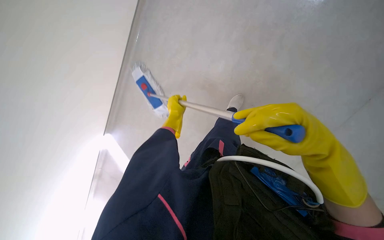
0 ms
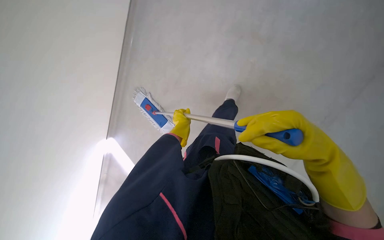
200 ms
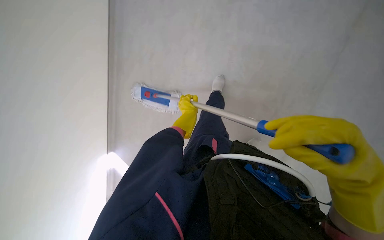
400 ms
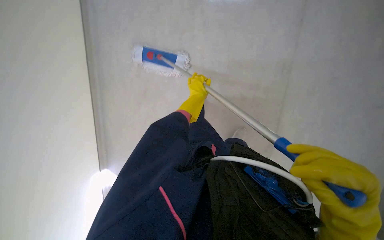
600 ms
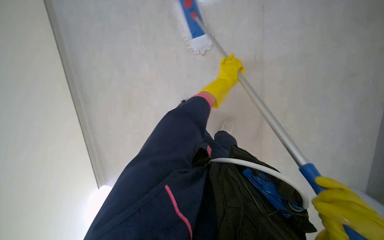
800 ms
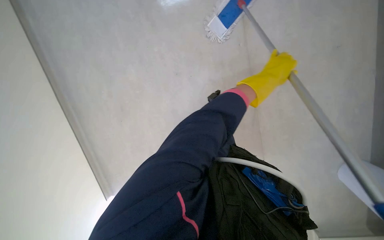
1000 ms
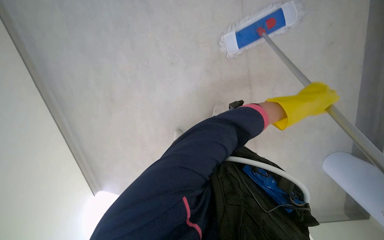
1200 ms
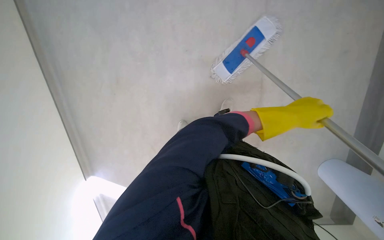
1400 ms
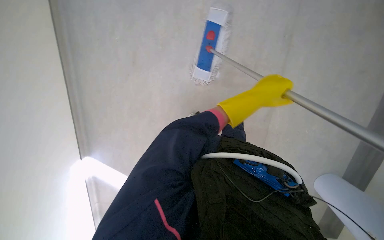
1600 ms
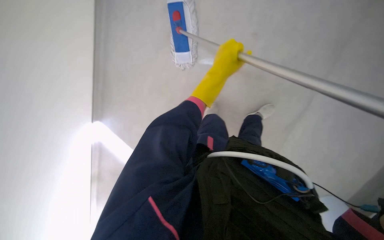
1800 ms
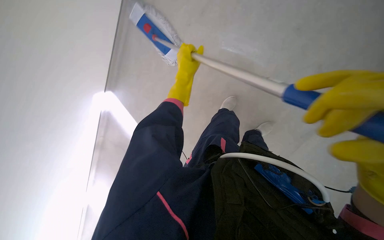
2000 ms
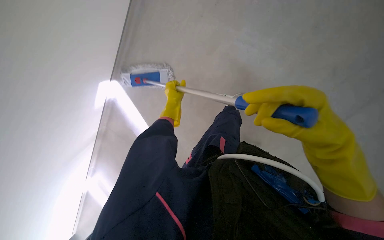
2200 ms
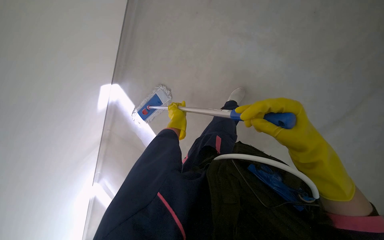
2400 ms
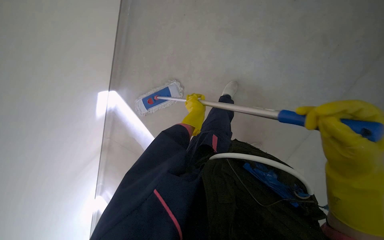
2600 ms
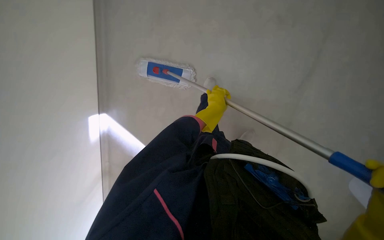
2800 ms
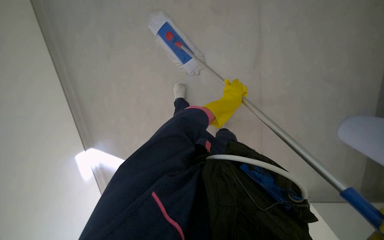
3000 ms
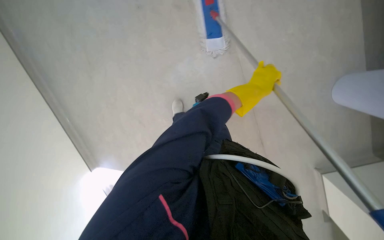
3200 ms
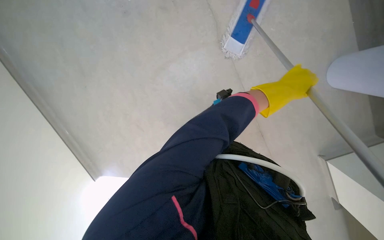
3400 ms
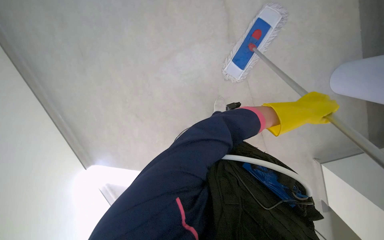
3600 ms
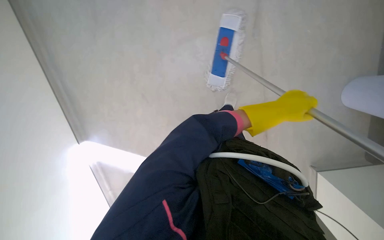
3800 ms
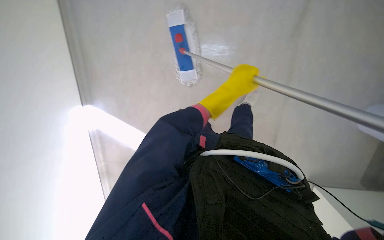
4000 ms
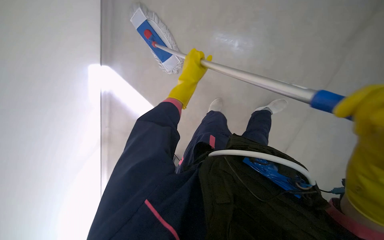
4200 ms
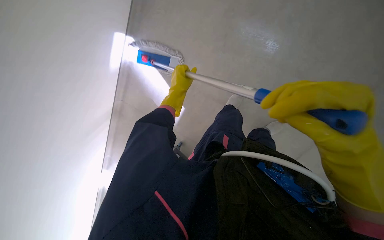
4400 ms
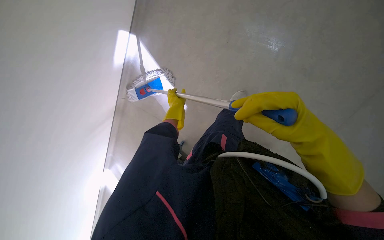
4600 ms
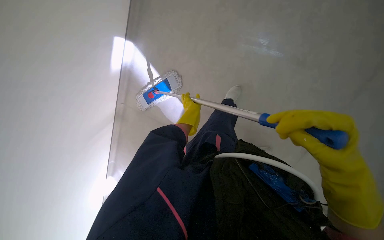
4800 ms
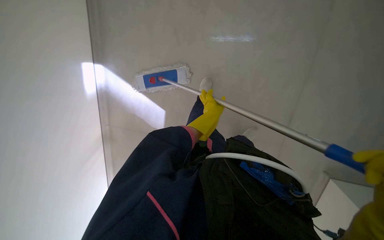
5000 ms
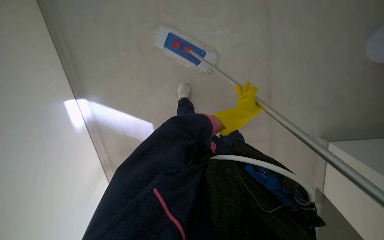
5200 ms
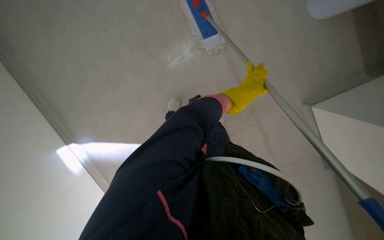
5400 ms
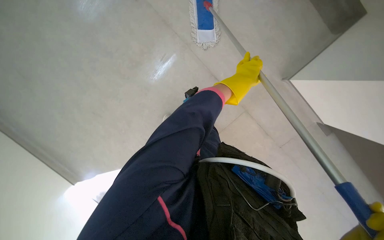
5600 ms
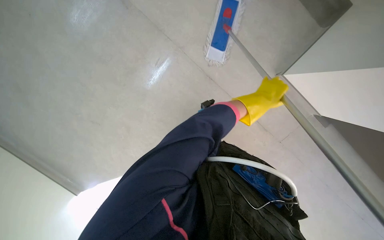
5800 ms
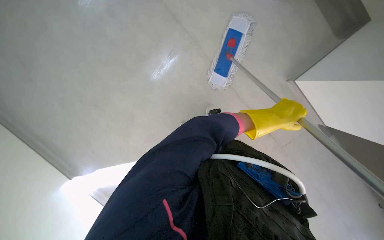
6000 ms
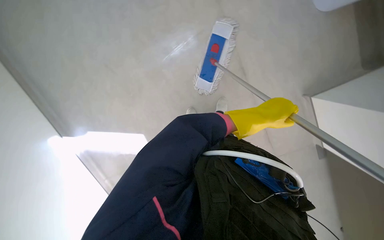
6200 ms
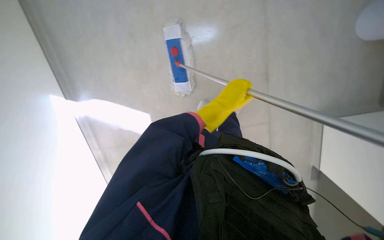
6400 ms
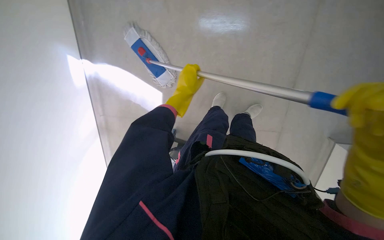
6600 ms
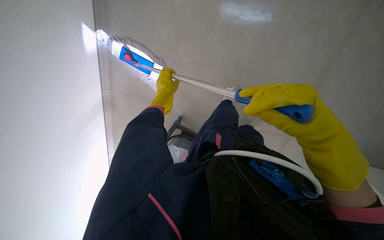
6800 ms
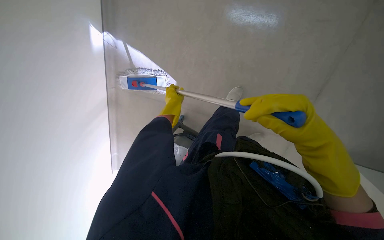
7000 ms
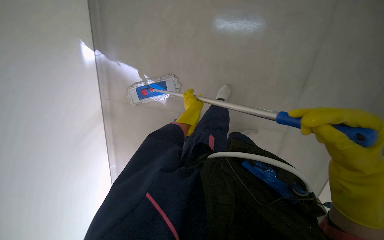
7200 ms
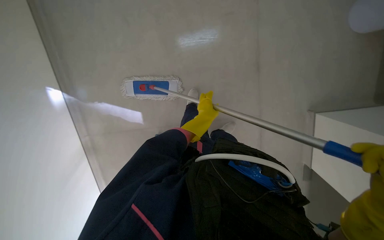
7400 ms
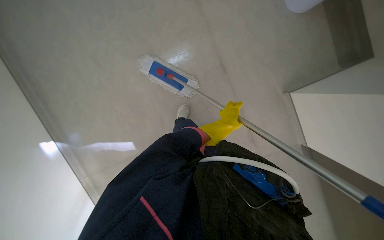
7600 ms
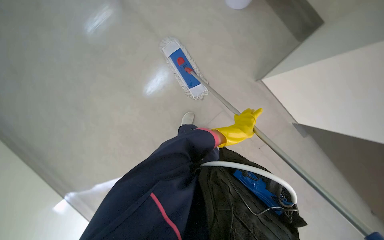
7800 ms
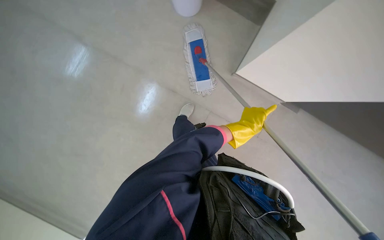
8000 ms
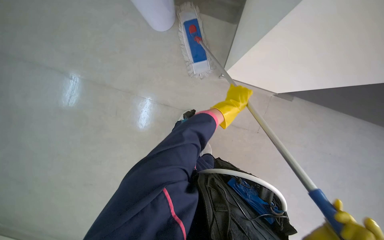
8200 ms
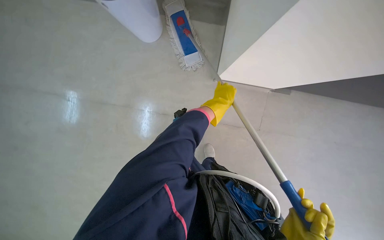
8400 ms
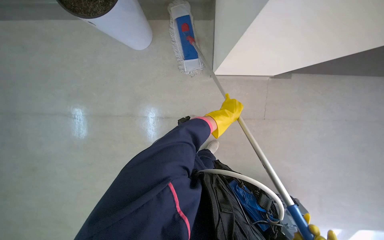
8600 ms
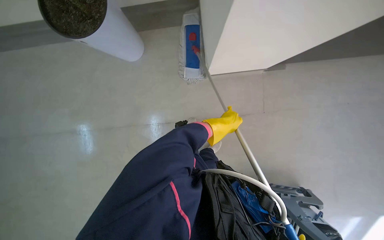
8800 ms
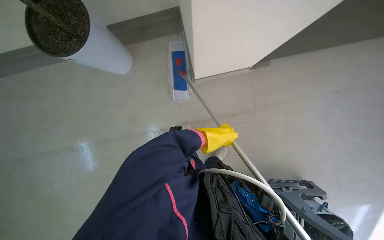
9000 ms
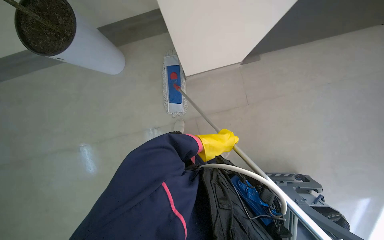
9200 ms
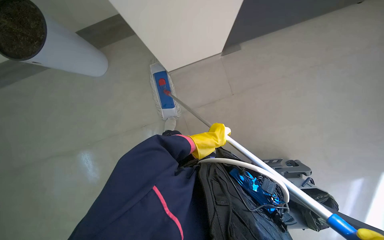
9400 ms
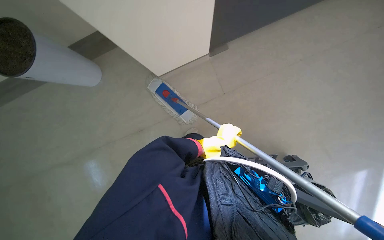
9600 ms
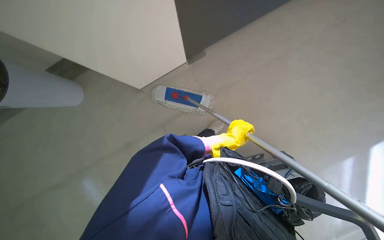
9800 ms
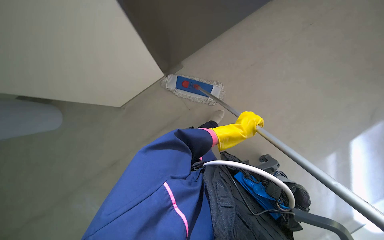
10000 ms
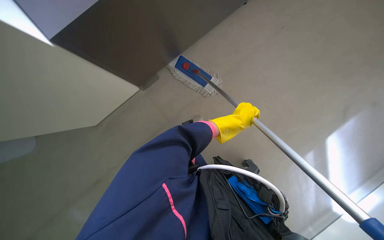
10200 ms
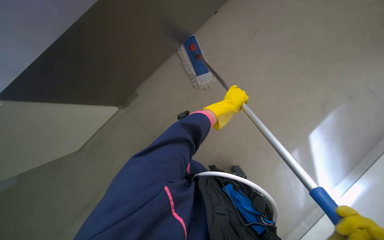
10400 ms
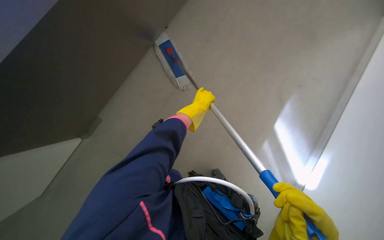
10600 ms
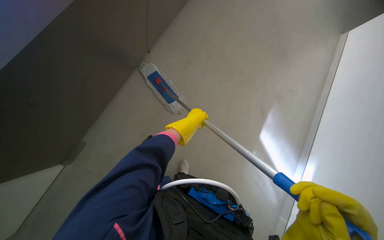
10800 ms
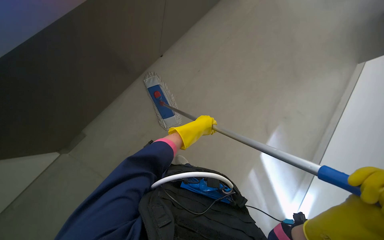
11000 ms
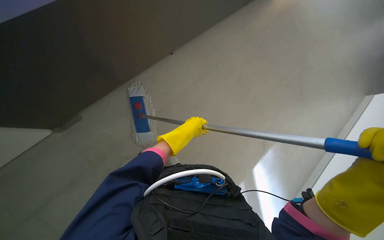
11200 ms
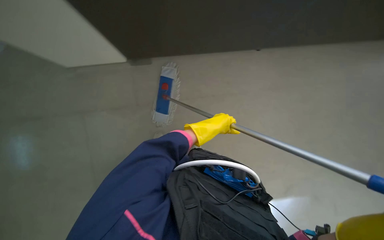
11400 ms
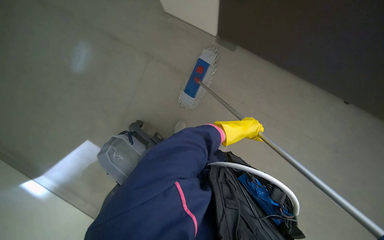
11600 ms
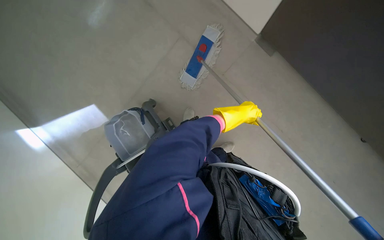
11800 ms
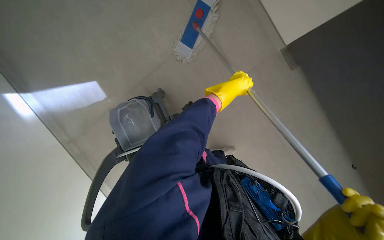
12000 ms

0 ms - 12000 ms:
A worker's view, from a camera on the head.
Job: mopping floor.
The whole recording: Mopping floor with flat mop. The worker mops the floor using a flat mop and a cleaning cart.
0 ms - 1600 ms: The wearer looks some 15 degrees further downward. The left hand moves to the right, some 30 cm.
1600 ms - 3000 ms: The left hand goes to the left and returns, approximately 15 cm each way.
3000 ms - 4400 ms: Everything in view rotates roughly 35 degrees counterclockwise.
4400 ms - 6000 ms: Everything in view rotates approximately 40 degrees counterclockwise. The left hand moves nearer to the camera and to the right, roughly 35 cm.
10400 ms - 12000 ms: The view tips downward by roughly 15 degrees.

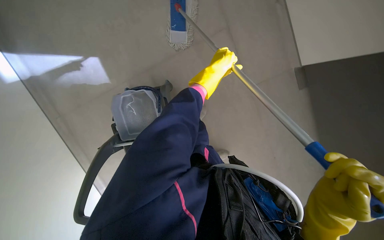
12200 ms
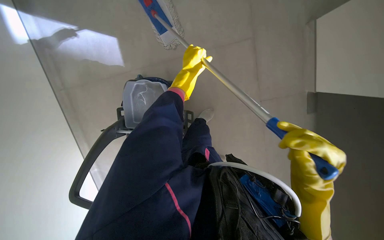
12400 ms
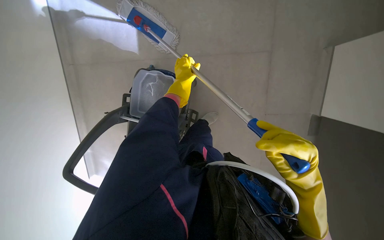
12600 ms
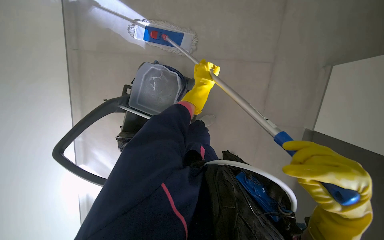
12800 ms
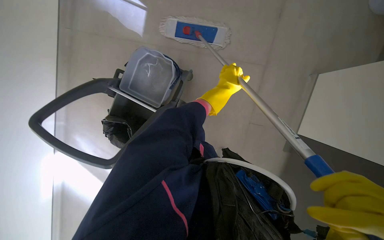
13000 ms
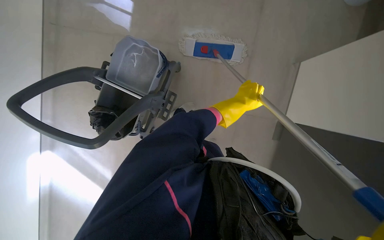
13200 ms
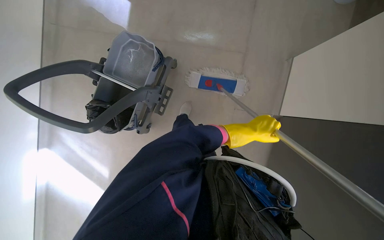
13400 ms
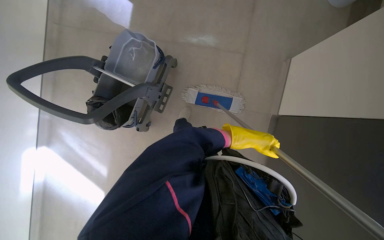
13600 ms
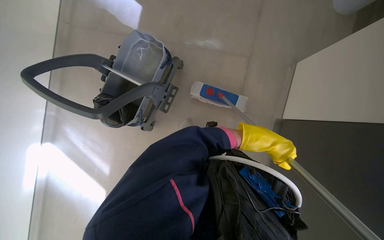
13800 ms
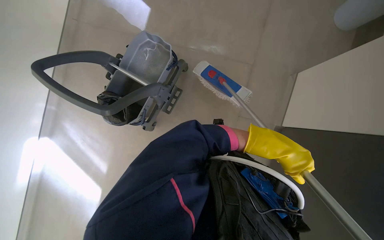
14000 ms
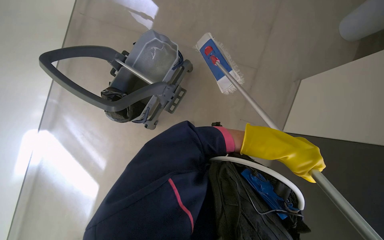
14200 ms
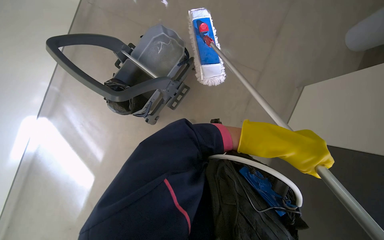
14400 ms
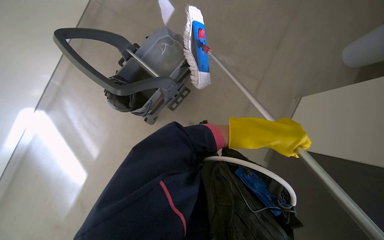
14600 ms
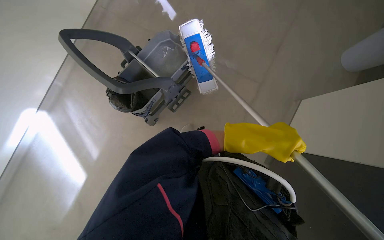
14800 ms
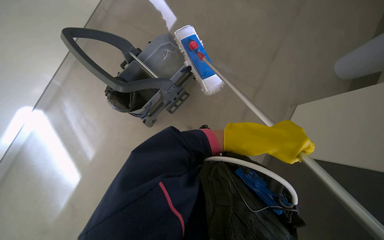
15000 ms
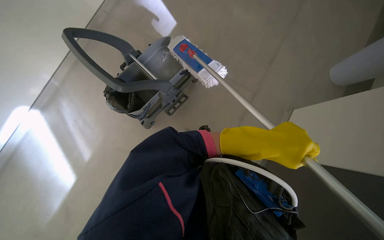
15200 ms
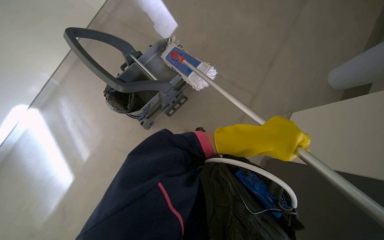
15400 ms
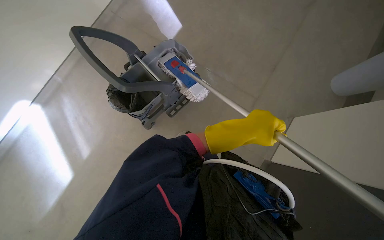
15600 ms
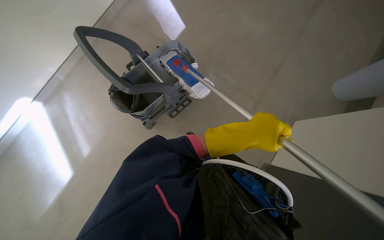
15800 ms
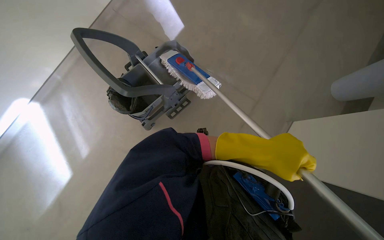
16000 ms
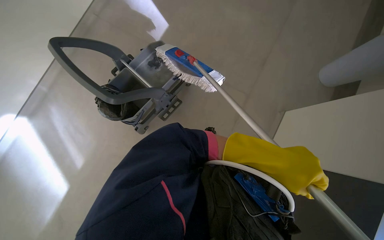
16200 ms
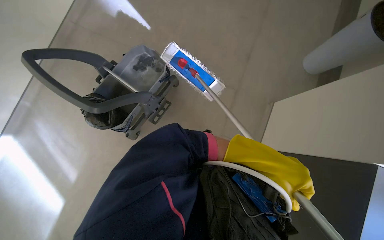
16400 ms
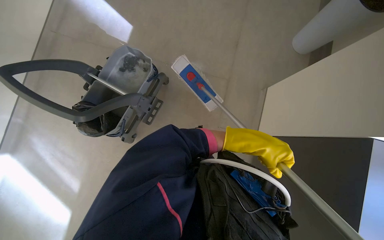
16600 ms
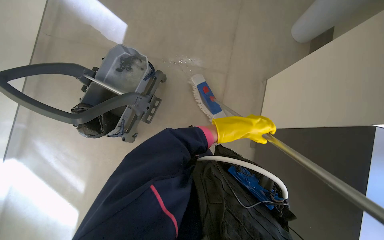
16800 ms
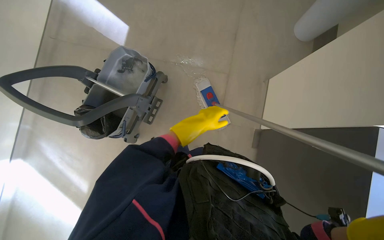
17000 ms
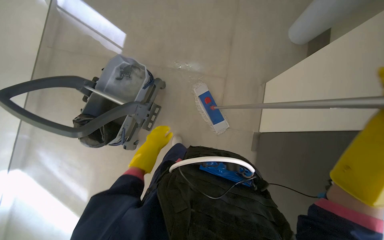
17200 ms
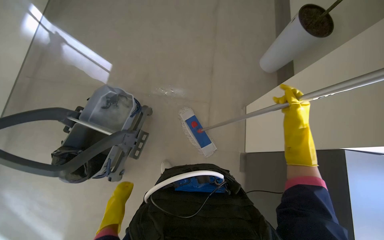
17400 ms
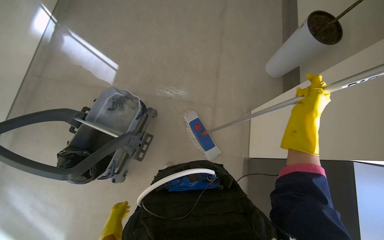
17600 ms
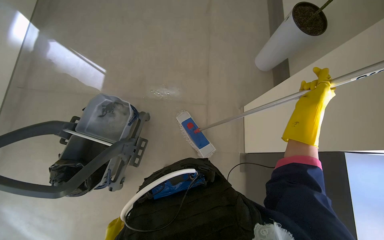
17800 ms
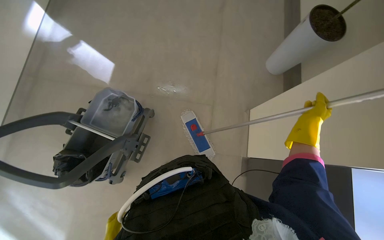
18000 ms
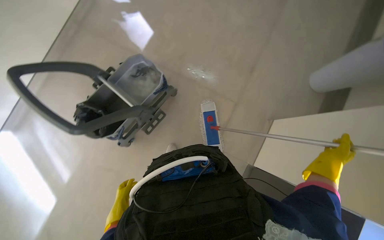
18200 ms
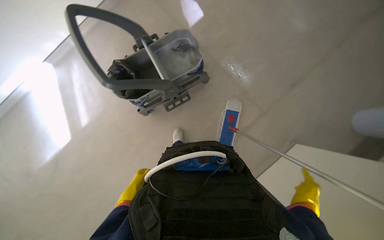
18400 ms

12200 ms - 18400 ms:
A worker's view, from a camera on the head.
Job: mopping floor.
The whole recording: Mopping floor with flat mop. The worker mops the floor using a flat mop and a cleaning cart.
12200 ms - 13800 ms: The left hand travels down the picture and to the right by about 30 cm.
15400 ms - 16800 ms: The left hand heads farther from the camera, covering roughly 15 cm.
16800 ms - 18400 ms: Everything in view rotates roughly 35 degrees clockwise.

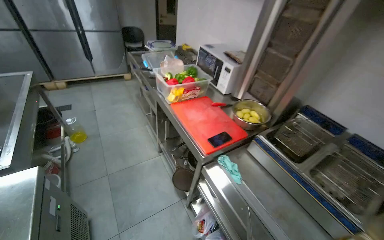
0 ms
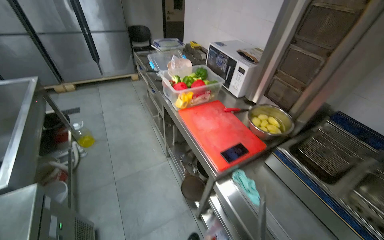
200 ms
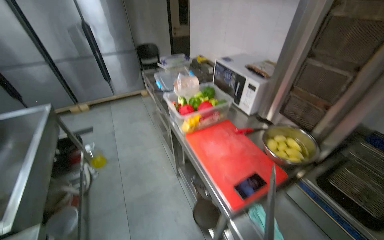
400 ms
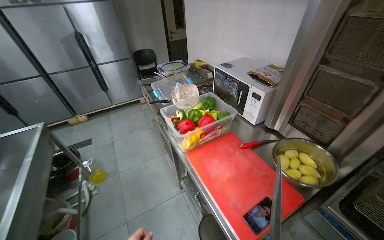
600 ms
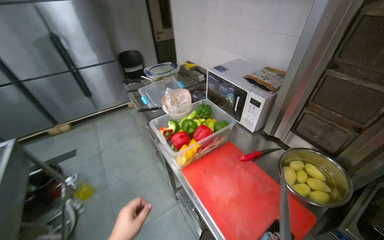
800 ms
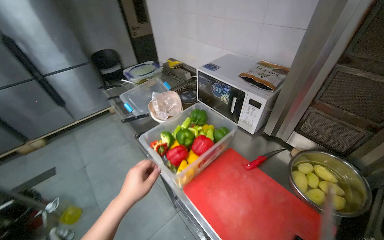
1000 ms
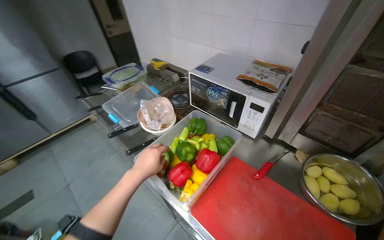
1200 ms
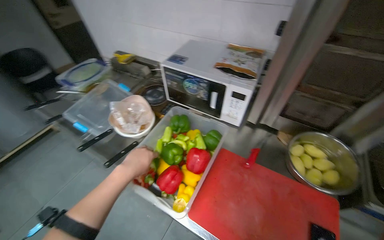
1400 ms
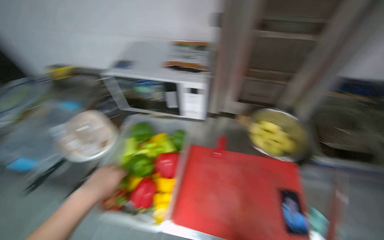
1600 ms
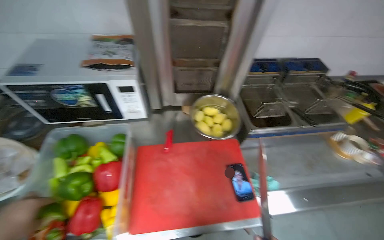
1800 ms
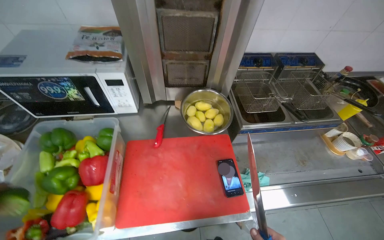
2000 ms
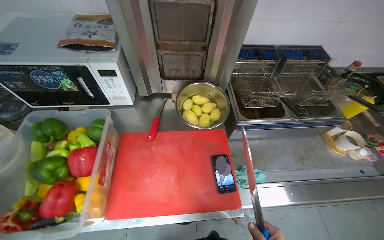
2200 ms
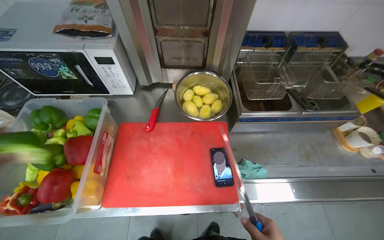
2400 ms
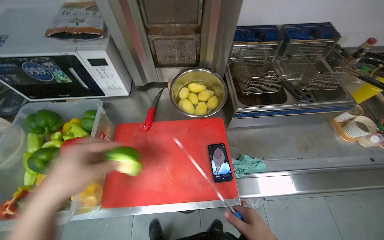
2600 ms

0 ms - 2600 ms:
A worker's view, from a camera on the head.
Job: preparing food.
The whole recording: Cutting bell peppers. The worker cuts bell peppers into strips on a red cutting board and transfers them to a container.
0 ms - 1200 ms: The wearer moves approximately 80 cm.
1200 ms - 2600 ms: The head turns to the right by approximately 45 degrees. The view tilts about 15 degrees downward.
